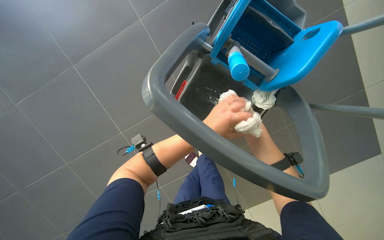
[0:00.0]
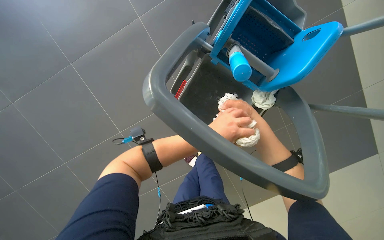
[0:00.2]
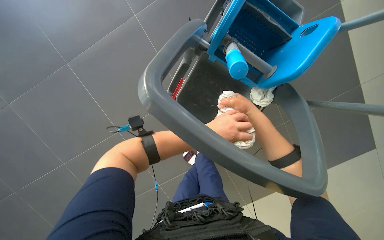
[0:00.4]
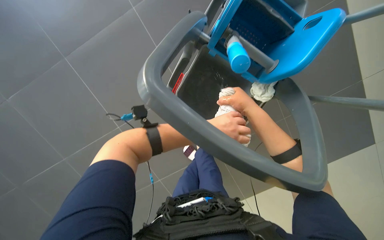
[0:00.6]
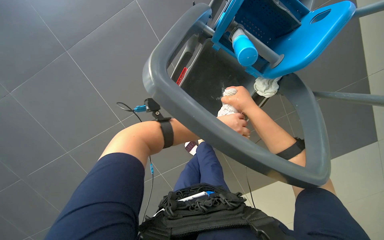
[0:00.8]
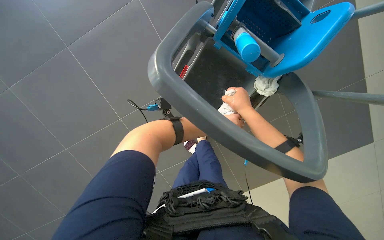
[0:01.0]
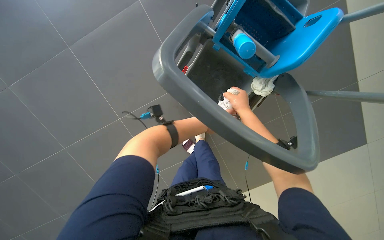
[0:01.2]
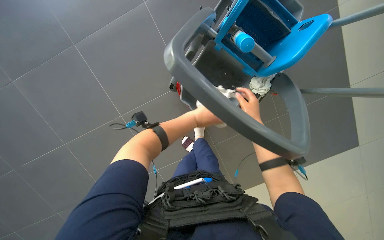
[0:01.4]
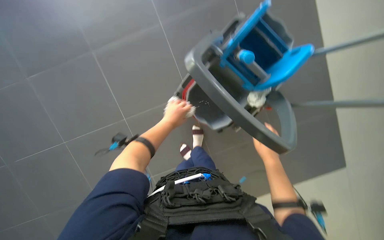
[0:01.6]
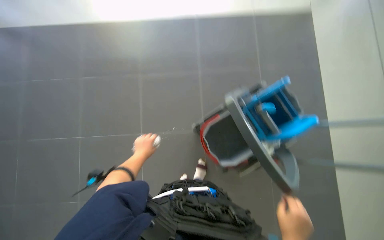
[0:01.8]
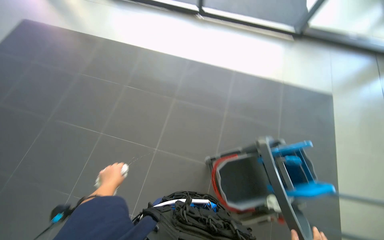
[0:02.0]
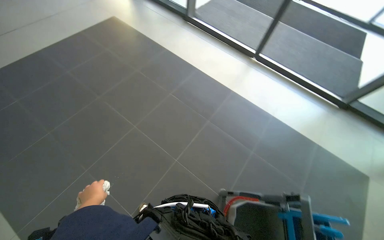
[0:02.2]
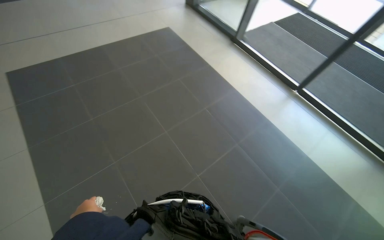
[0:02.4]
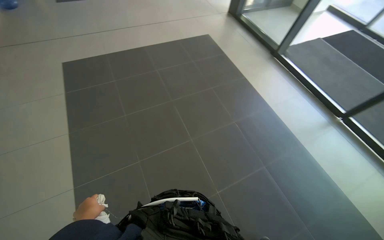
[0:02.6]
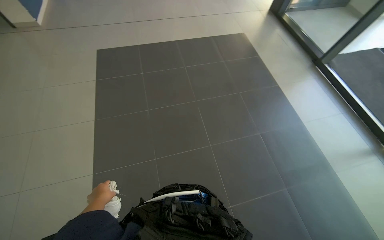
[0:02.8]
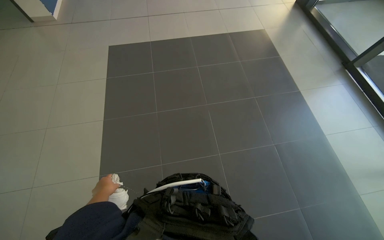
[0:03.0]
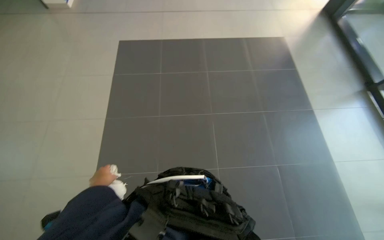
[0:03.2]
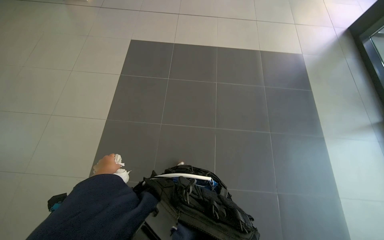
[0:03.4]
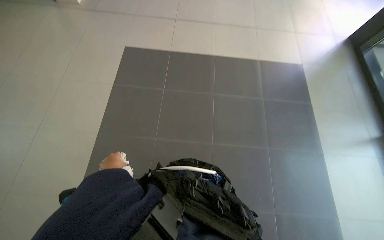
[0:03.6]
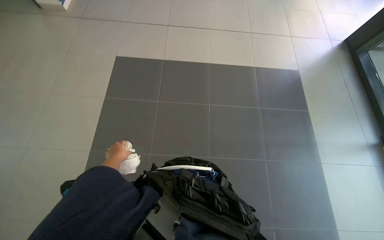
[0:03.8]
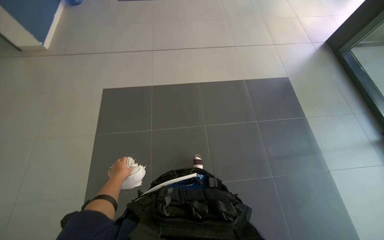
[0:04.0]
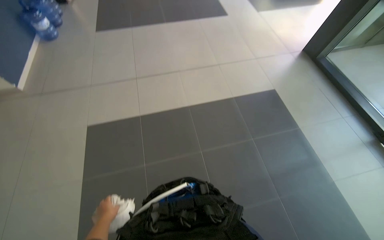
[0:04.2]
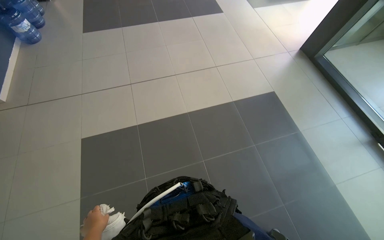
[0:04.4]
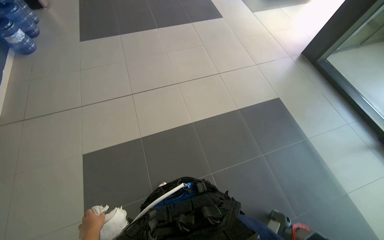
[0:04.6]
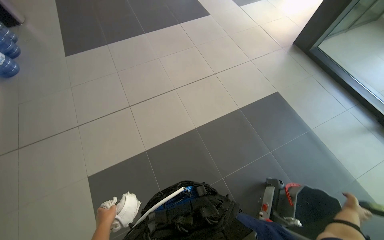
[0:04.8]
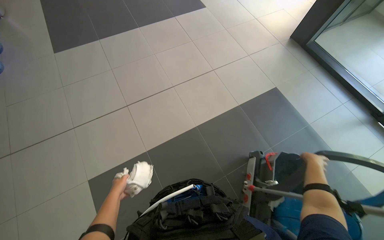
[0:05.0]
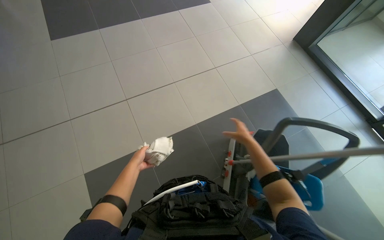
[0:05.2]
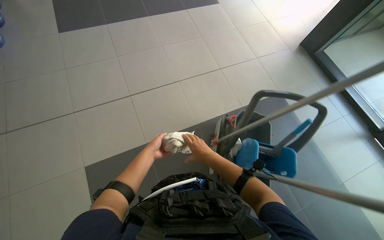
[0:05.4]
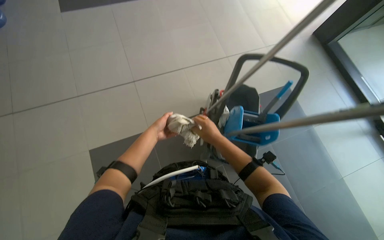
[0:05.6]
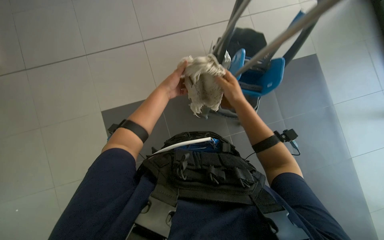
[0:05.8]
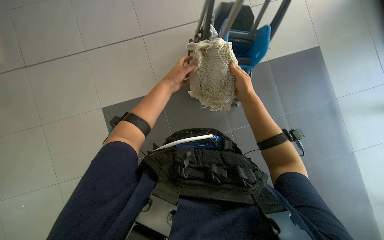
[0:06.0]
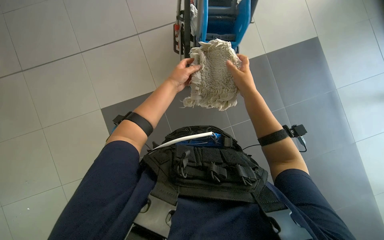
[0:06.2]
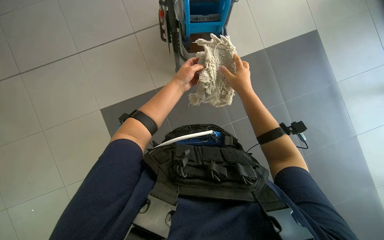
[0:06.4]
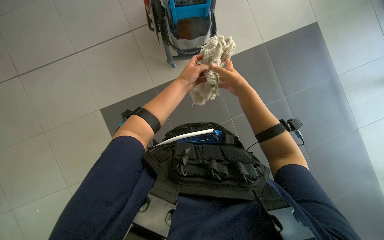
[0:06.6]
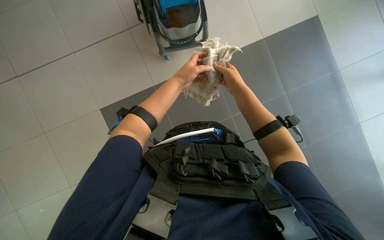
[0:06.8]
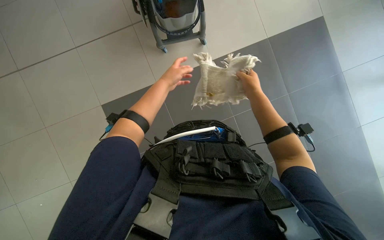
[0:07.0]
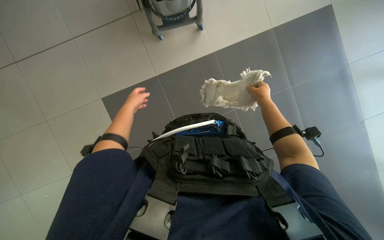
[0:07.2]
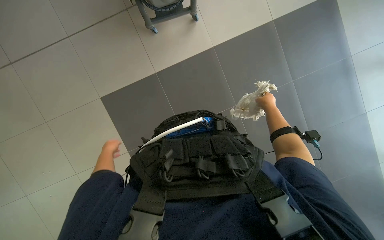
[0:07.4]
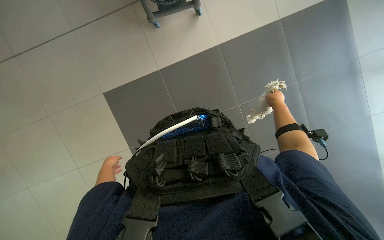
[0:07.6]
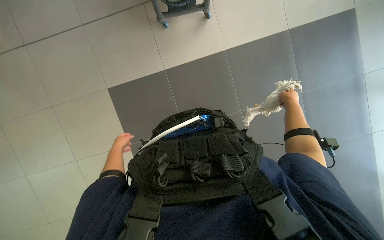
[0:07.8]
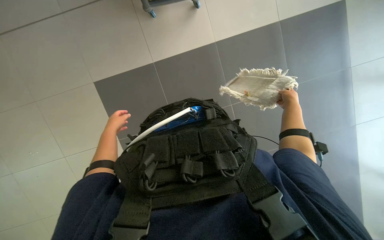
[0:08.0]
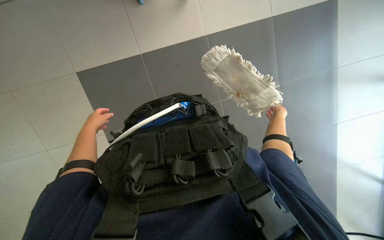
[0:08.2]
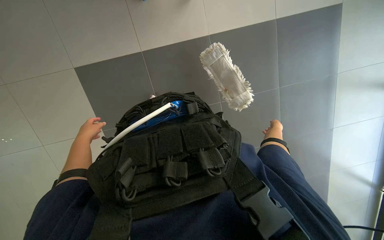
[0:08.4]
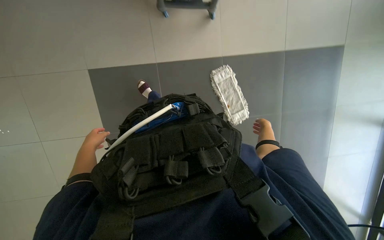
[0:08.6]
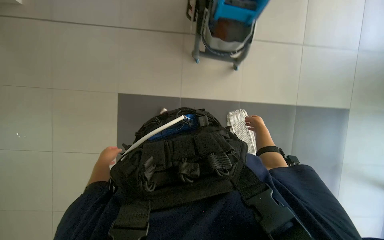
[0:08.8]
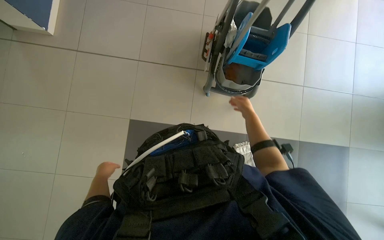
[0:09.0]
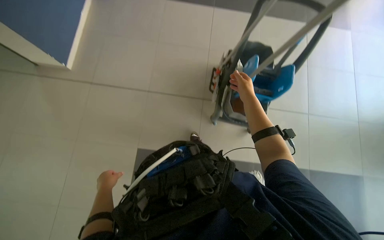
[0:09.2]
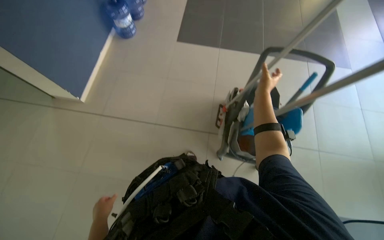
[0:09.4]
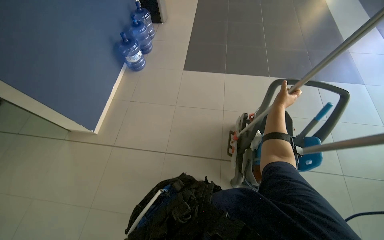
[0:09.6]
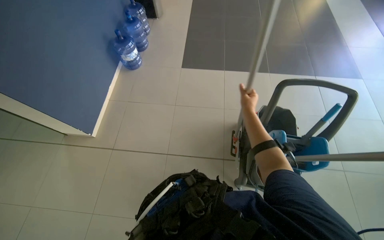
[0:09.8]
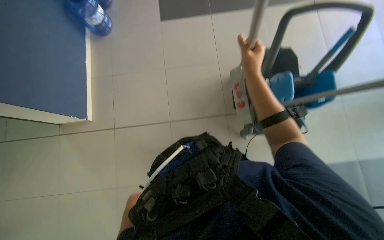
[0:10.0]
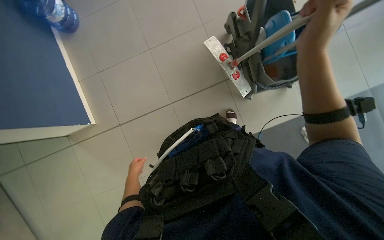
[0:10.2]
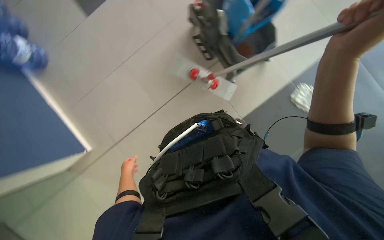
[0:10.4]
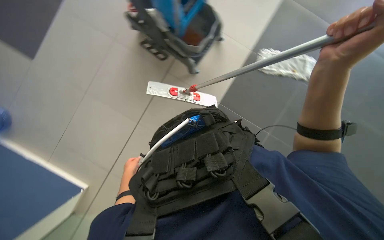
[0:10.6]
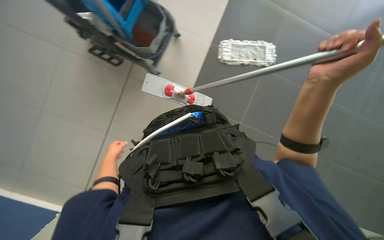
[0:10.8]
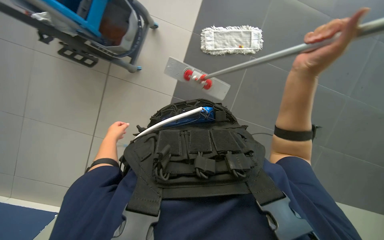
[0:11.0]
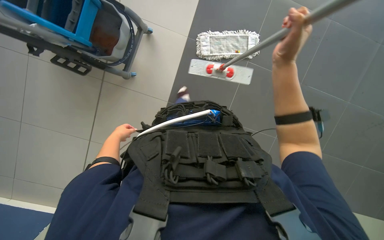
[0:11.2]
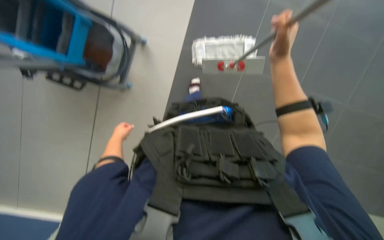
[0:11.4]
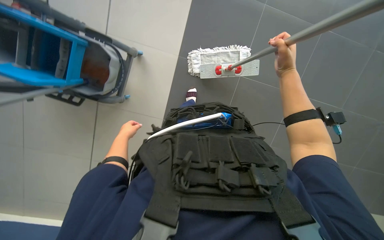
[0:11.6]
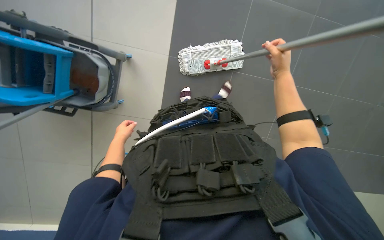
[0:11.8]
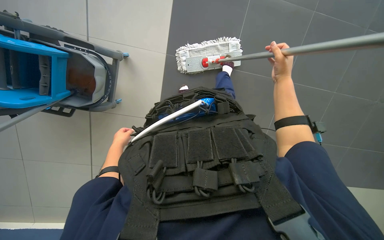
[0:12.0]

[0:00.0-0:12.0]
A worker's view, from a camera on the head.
Job: preparing cleaning supplies.
The whole recording: Changing mop head. The worker removes the orange mop head, wrings out a white cloth, and attaches a new white mop head to the handle.
0:00.0 to 0:01.6: The left hand heads to the left, covering about 15 cm.
0:01.6 to 0:03.0: The camera travels approximately 90 cm. The wearer's head swings approximately 100 degrees to the left. The wearer looks approximately 45 degrees further upward.
0:03.0 to 0:04.4: The camera travels about 1 m.
0:04.4 to 0:06.0: The camera travels approximately 40 cm. The wearer looks approximately 25 degrees further downward.
0:06.0 to 0:07.6: The wearer looks some 10 degrees further downward. The right hand goes approximately 35 cm farther from the camera and to the right; the left hand shifts roughly 40 cm down the picture and to the left.
0:07.6 to 0:09.0: The right hand moves nearer and farther over some 20 cm, changing direction 2 times, while the left hand travels farther from the camera by roughly 10 cm, and goes up the picture and returns, approximately 10 cm each way.
0:09.0 to 0:10.4: The scene turns some 45 degrees counterclockwise in the picture.

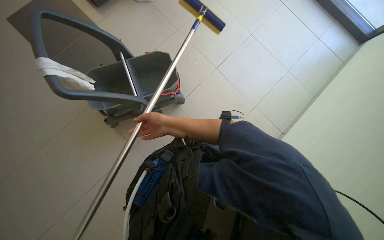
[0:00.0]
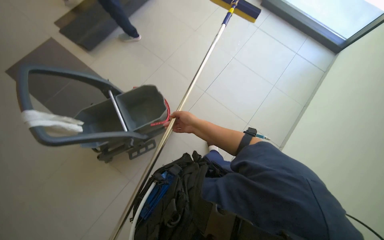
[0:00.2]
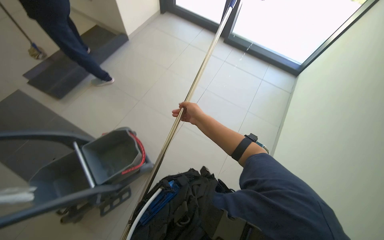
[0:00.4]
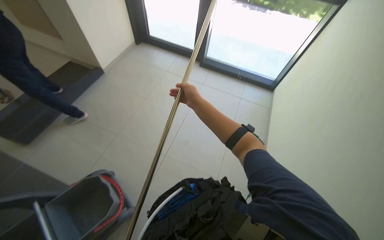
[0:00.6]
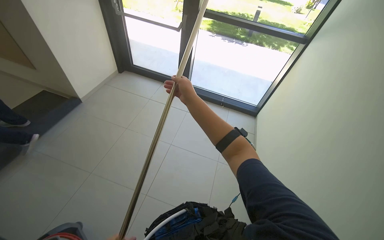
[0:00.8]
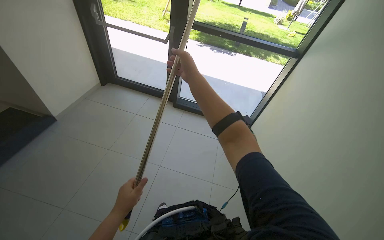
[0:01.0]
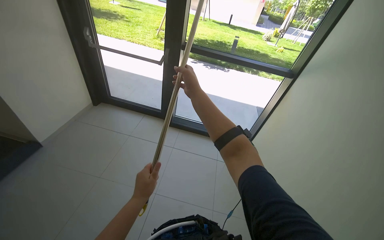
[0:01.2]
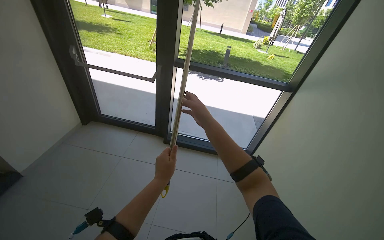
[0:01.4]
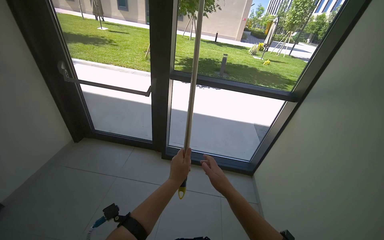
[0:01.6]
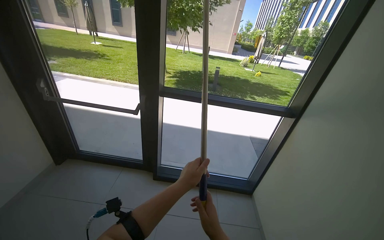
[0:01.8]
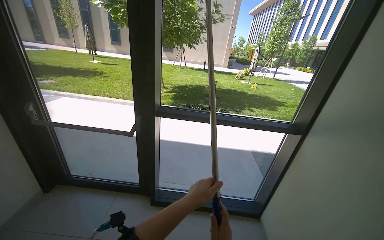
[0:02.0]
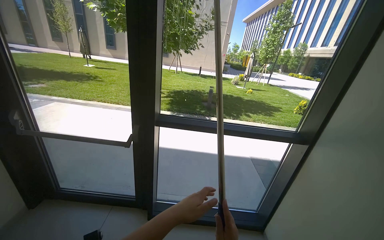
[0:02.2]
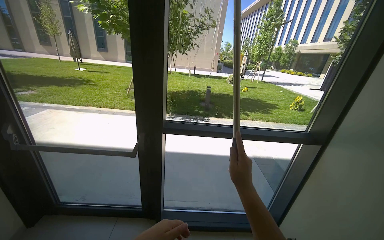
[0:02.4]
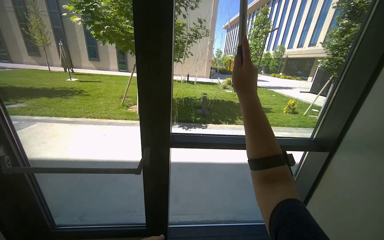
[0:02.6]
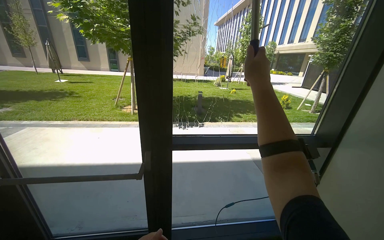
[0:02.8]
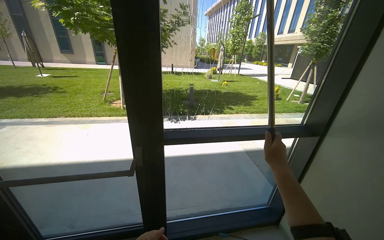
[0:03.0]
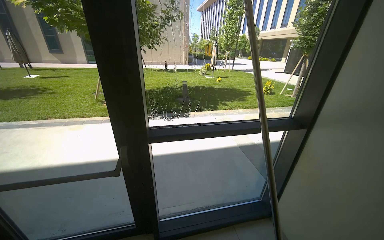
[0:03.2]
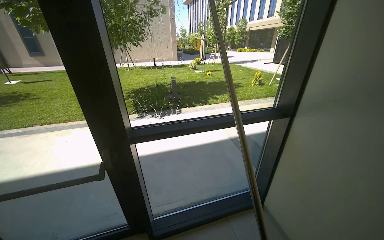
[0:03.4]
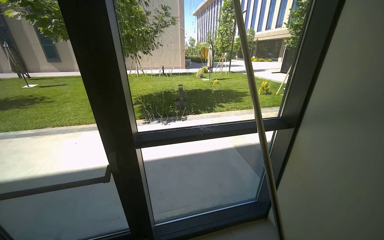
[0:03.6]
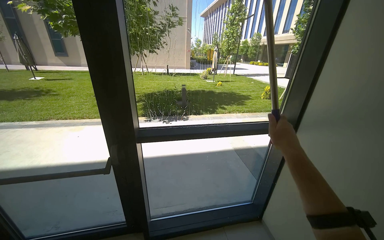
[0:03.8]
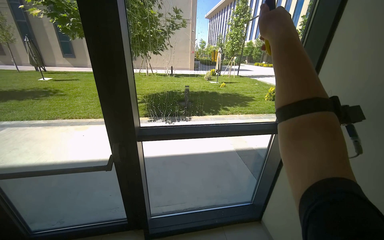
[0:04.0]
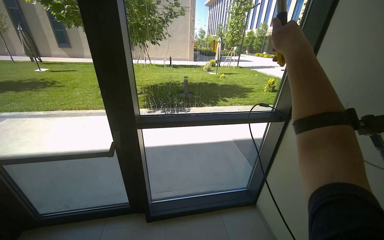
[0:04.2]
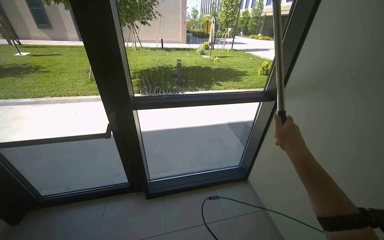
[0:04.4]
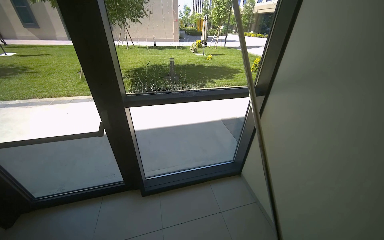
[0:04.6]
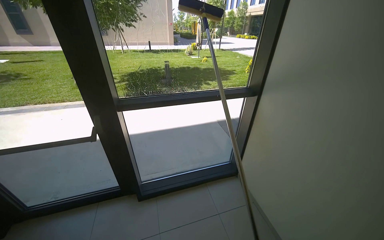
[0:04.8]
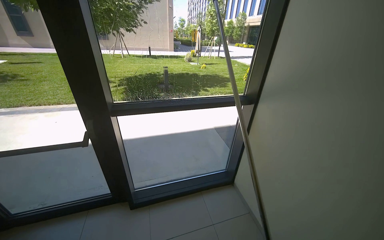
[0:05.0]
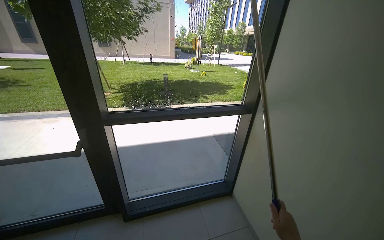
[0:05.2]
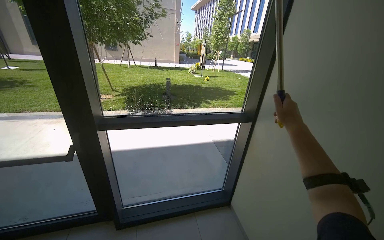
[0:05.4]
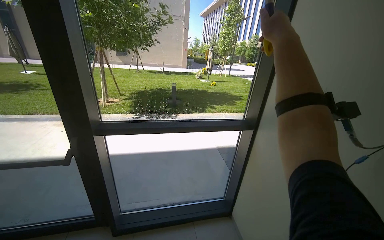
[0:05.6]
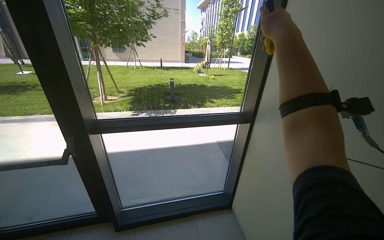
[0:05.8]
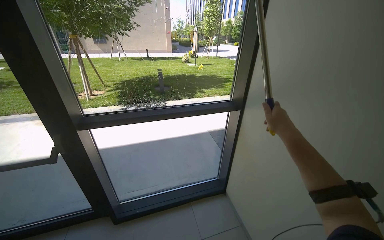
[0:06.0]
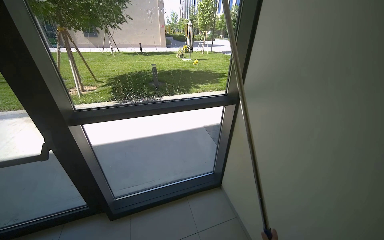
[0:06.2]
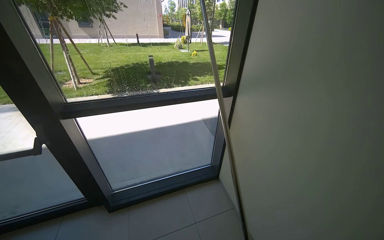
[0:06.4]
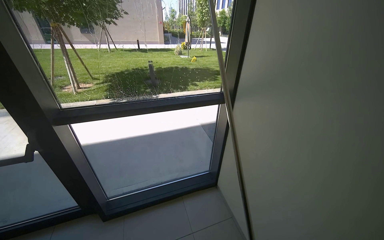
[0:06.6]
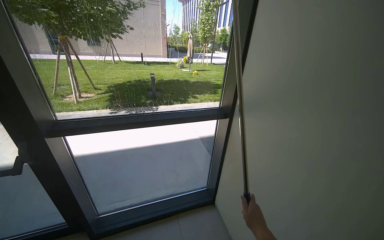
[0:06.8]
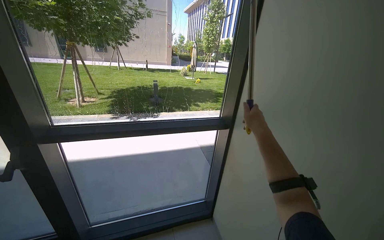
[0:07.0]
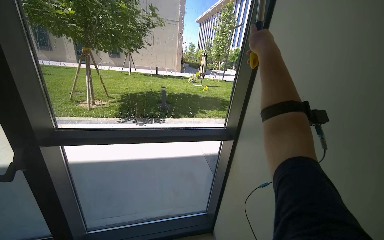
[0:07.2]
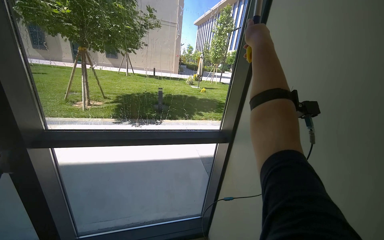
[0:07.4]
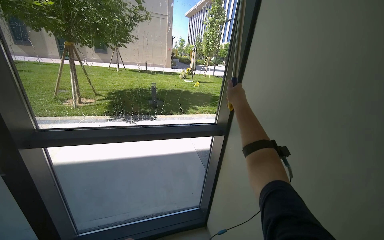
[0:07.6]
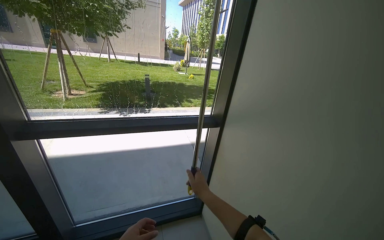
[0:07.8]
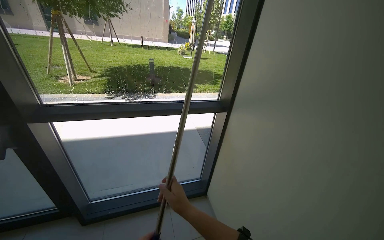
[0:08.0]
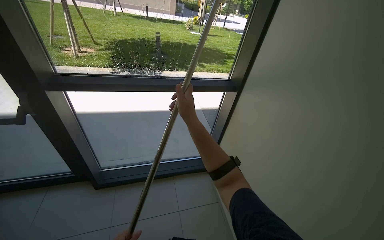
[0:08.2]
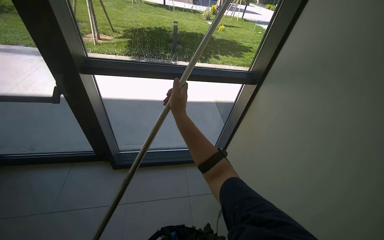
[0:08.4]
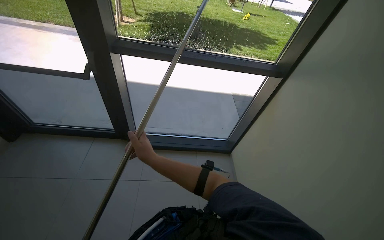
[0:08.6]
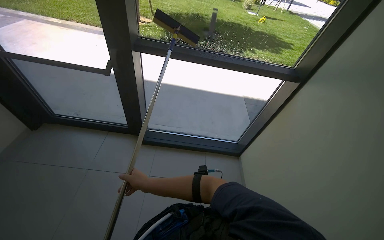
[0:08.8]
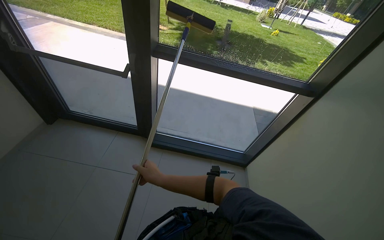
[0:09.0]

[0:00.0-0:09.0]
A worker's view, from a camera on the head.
Job: cleaning windows.
The whole recording: Cleaning glass panels with squeegee. The worker cleans the glass panels of the window using a squeegee on a long pole.
0:01.6 to 0:03.0: The head travels approximately 60 cm. The wearer looks some 20 degrees further to the right.
0:07.6 to 0:09.0: The head turns to the left by some 25 degrees. The view tilts approximately 20 degrees downward.
